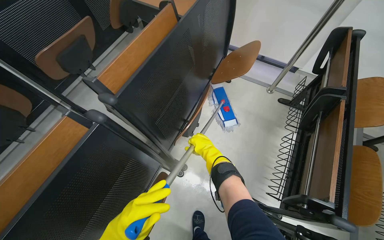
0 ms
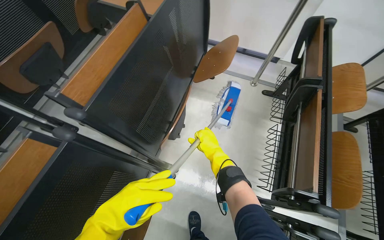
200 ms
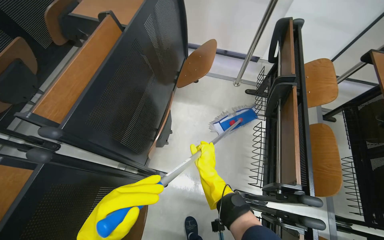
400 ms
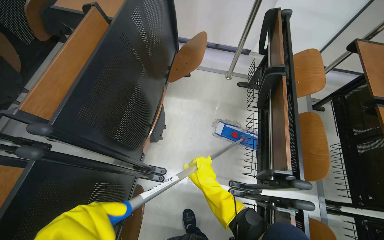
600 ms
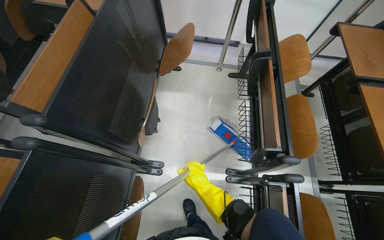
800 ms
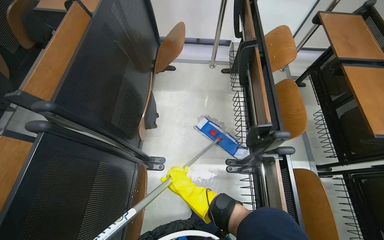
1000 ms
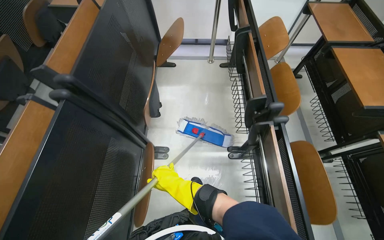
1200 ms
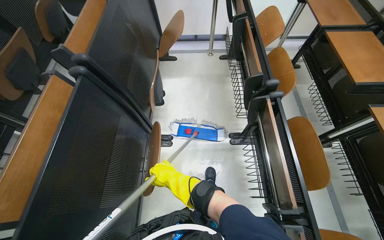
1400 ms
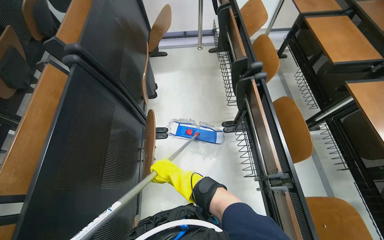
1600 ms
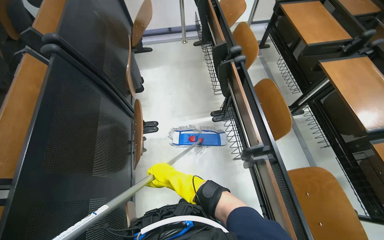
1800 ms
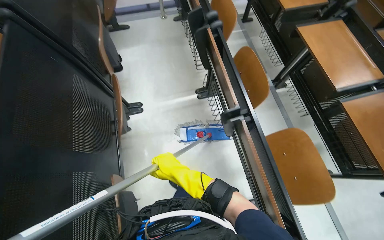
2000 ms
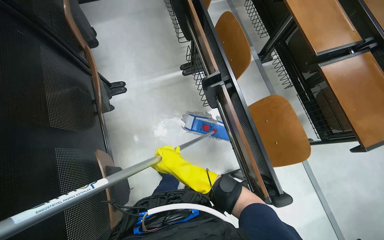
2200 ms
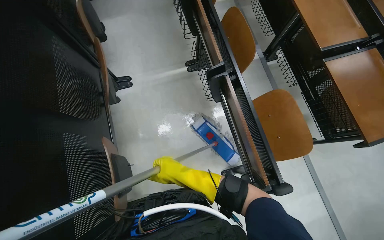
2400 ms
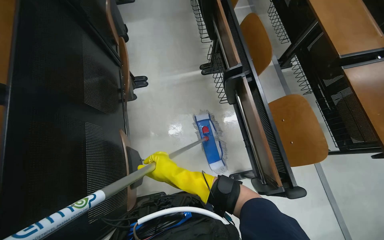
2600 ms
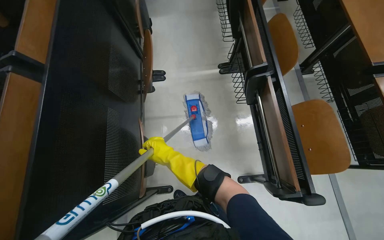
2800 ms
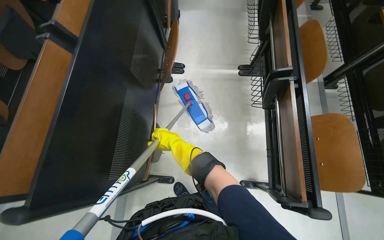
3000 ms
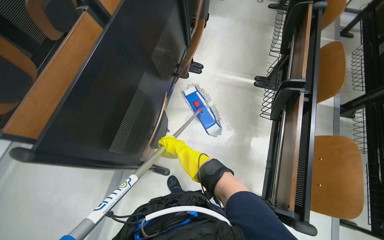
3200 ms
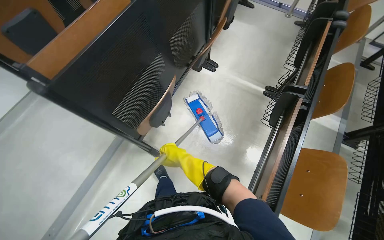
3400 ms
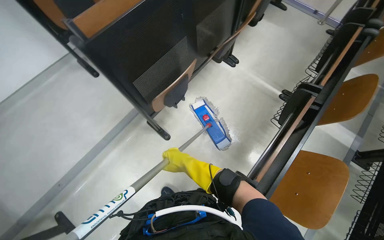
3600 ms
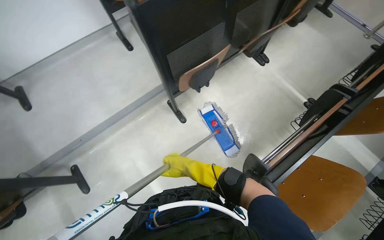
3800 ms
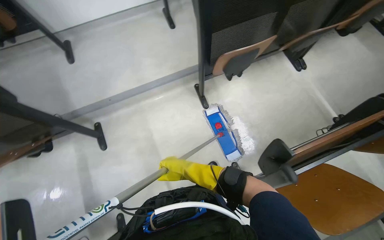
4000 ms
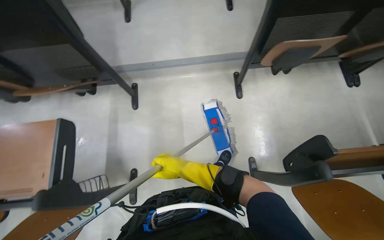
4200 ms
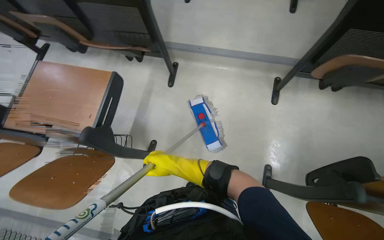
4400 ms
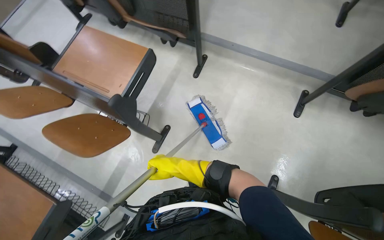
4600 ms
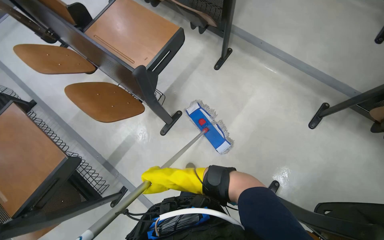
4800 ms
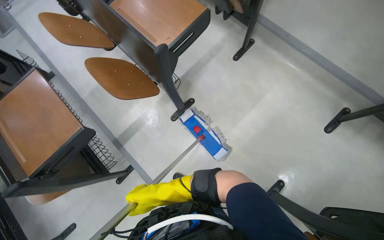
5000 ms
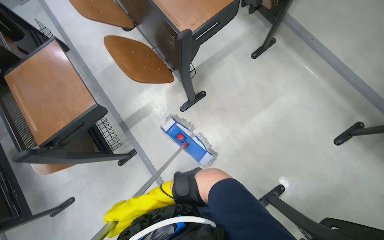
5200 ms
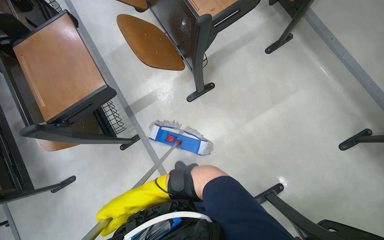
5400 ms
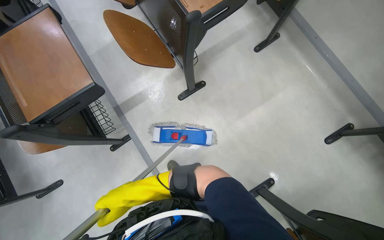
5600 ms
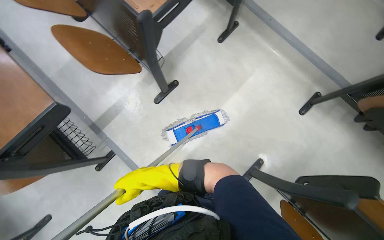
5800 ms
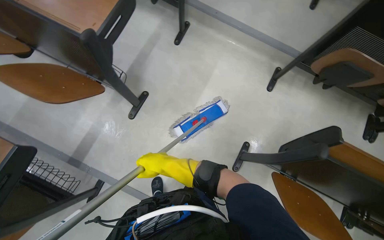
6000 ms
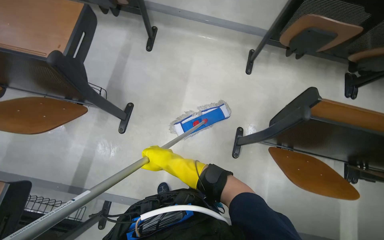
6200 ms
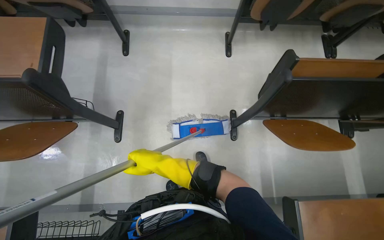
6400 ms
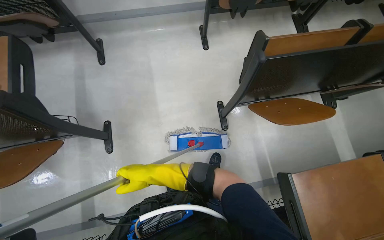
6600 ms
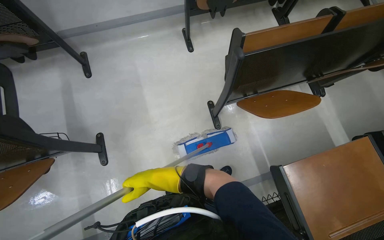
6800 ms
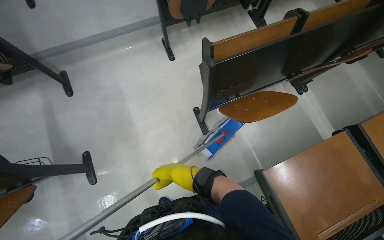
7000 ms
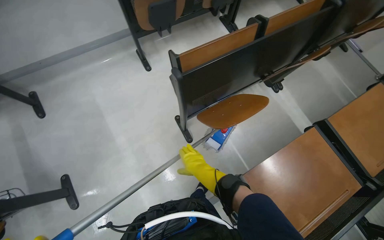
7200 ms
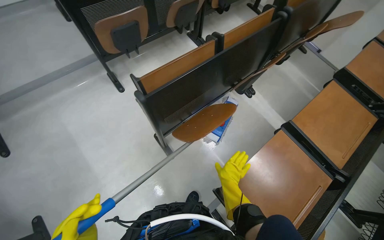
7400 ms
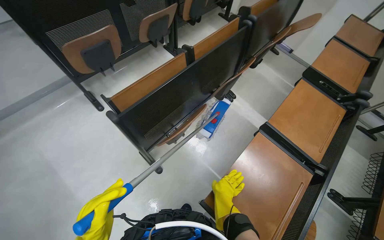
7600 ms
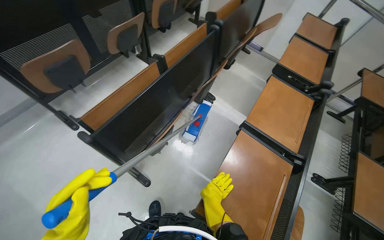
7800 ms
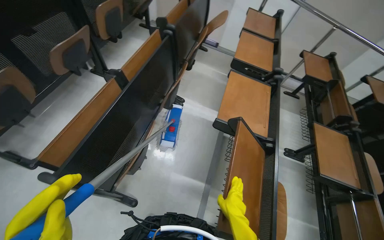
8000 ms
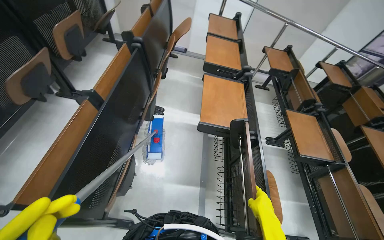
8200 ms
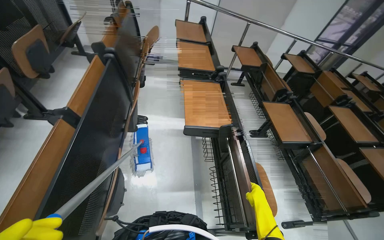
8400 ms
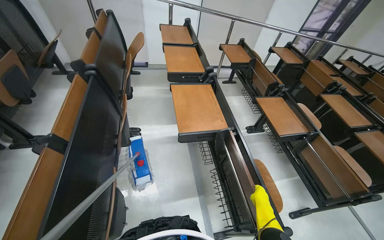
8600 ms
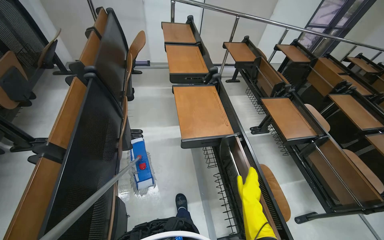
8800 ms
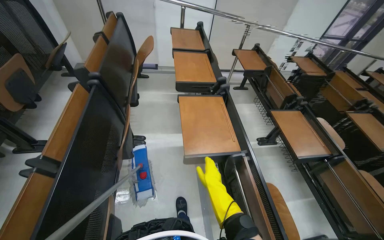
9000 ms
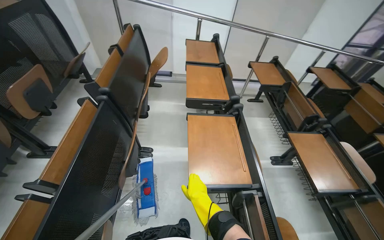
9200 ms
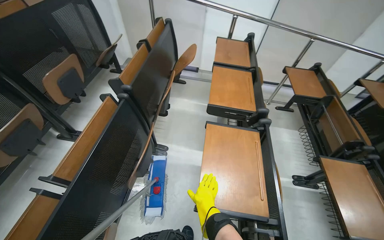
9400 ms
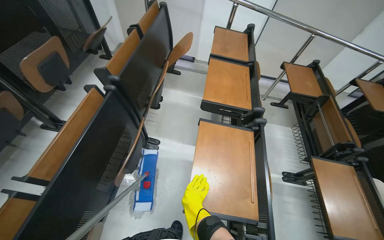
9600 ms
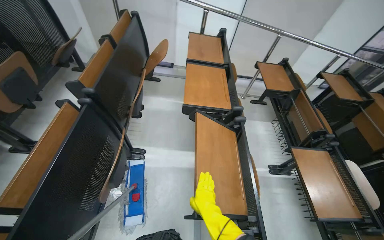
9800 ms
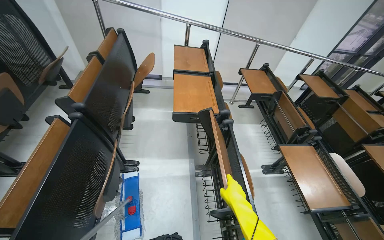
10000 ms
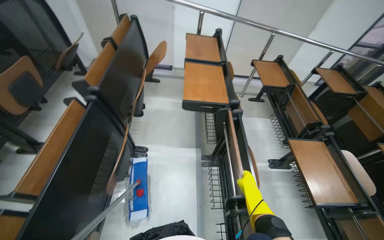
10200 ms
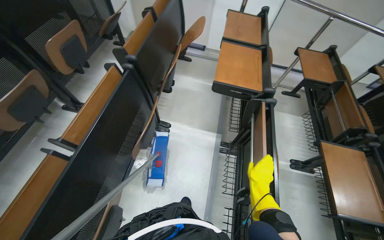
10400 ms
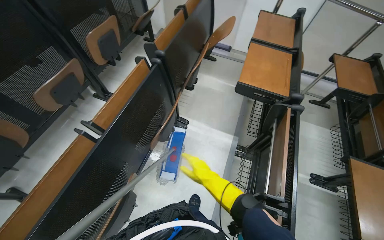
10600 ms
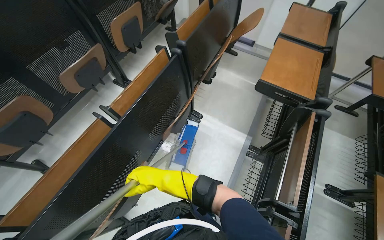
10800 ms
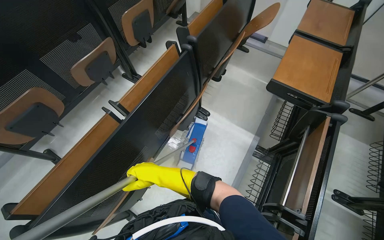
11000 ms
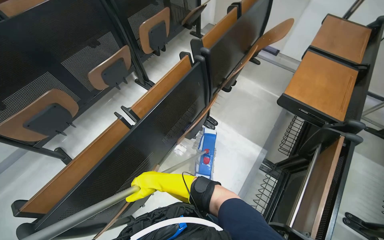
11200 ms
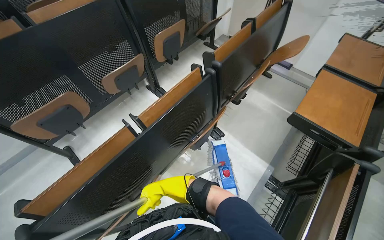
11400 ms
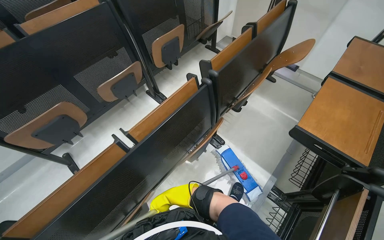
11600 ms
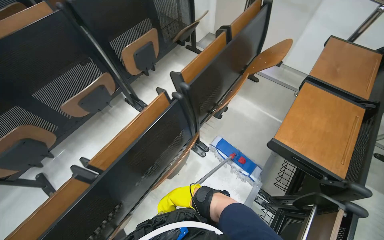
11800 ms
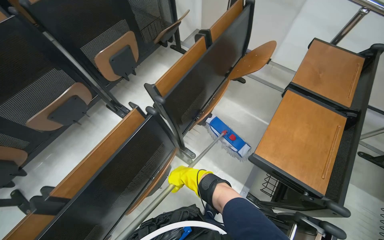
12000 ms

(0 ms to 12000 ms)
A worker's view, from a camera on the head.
Job: mopping floor.
The whole recording: Mopping lecture hall floor. The worker washes the mop, then mops the floor of the lecture hall, moving between rows of desks.
0 ms - 1600 ms: The head travels some 50 cm. The wearer's head swings approximately 30 degrees to the right.
1600 ms - 3000 ms: The wearer moves some 40 cm.
3000 ms - 4400 ms: The camera travels some 50 cm. The wearer's head swings about 90 degrees to the left.
6000 ms - 7600 ms: The head travels about 60 cm. The head turns to the right by some 75 degrees.
7600 ms - 9000 ms: The wearer looks approximately 50 degrees further to the right.
9000 ms - 10400 ms: The wearer looks roughly 20 degrees further to the left. The right hand travels to the right by about 15 cm.
10400 ms - 12000 ms: The wearer moves some 50 cm. The wearer's head swings some 25 degrees to the left.

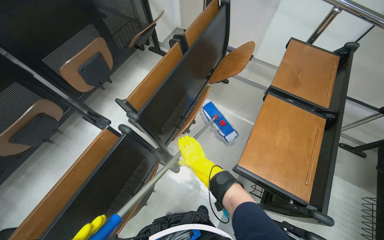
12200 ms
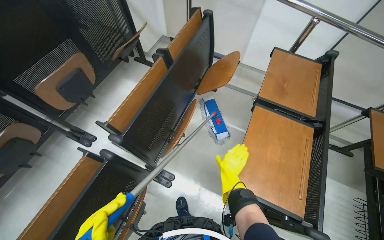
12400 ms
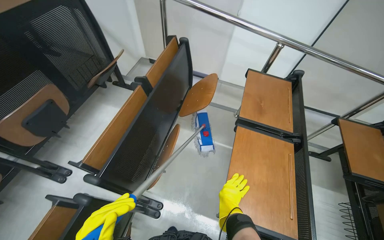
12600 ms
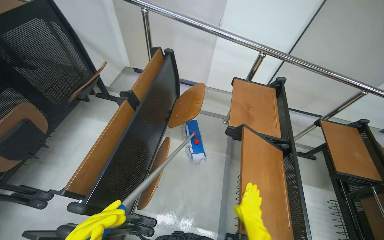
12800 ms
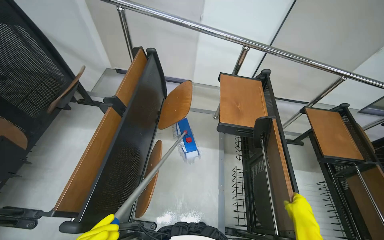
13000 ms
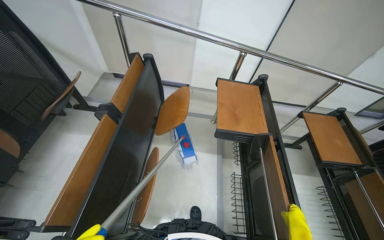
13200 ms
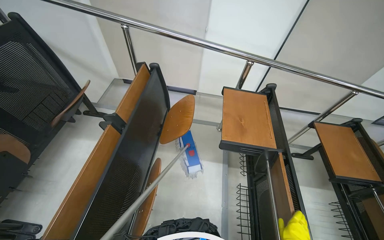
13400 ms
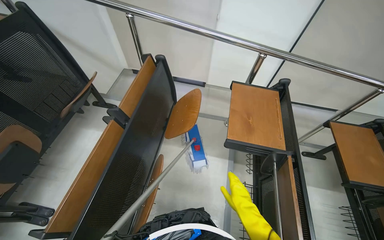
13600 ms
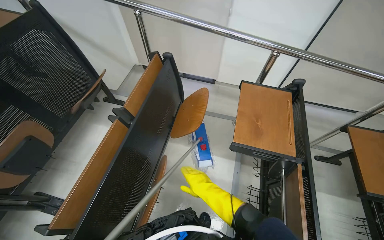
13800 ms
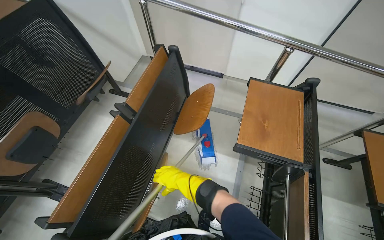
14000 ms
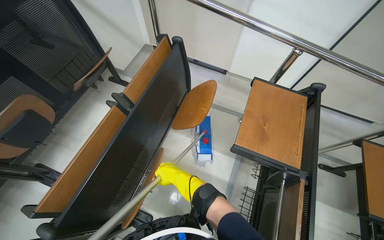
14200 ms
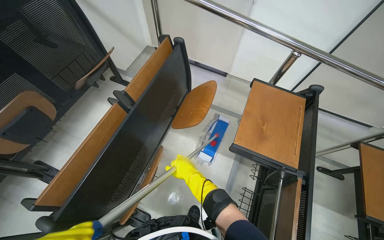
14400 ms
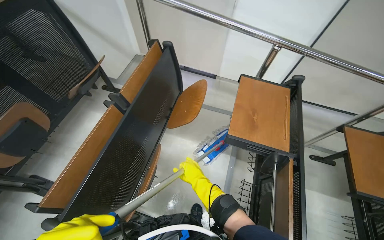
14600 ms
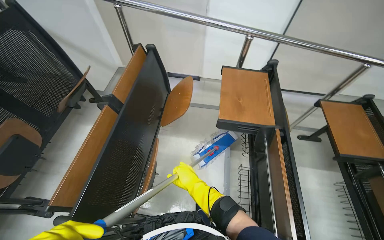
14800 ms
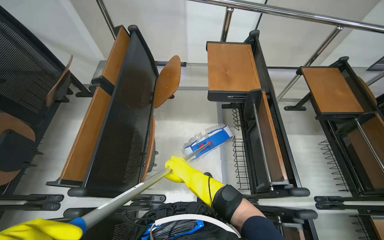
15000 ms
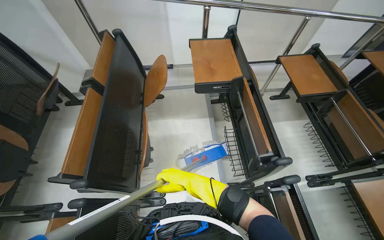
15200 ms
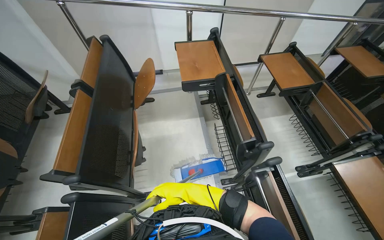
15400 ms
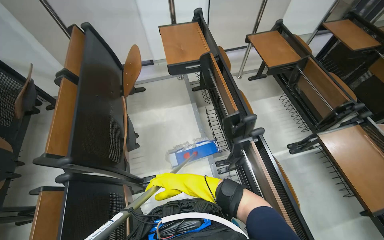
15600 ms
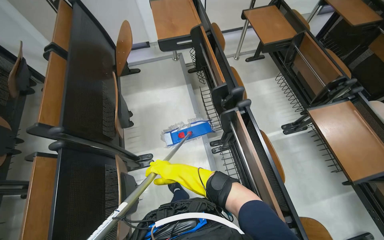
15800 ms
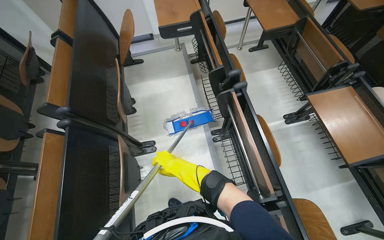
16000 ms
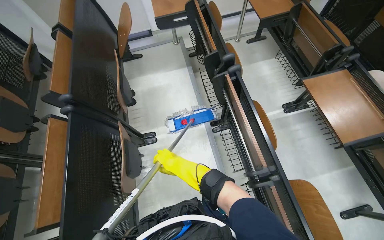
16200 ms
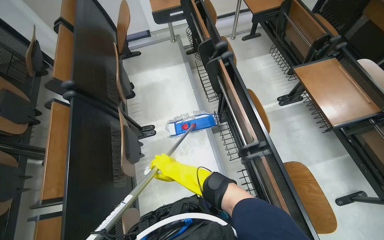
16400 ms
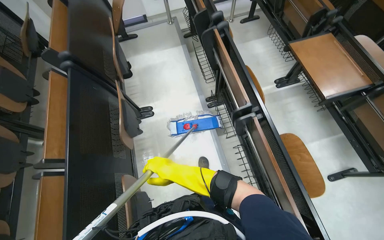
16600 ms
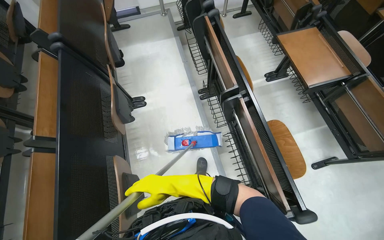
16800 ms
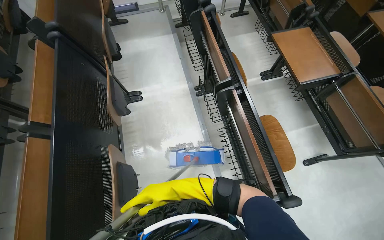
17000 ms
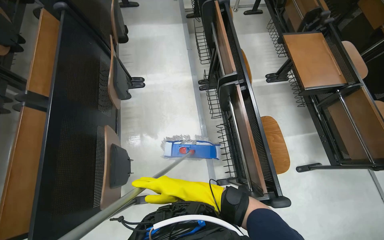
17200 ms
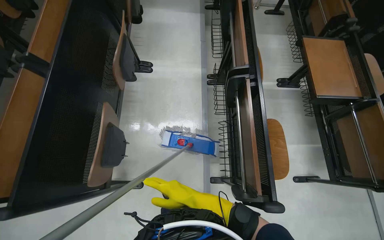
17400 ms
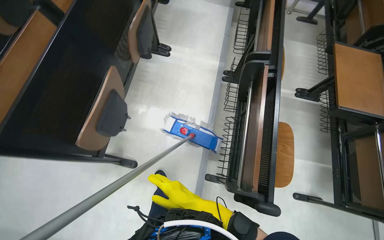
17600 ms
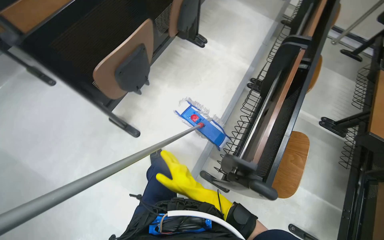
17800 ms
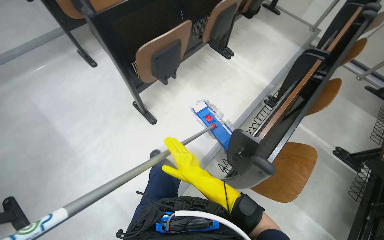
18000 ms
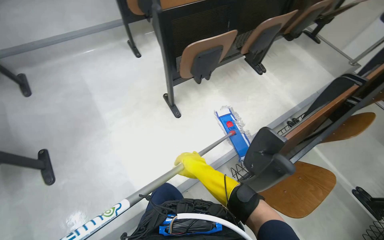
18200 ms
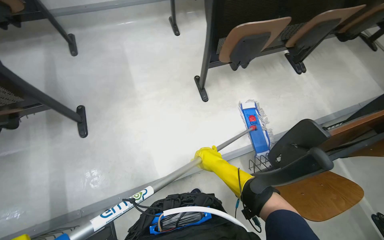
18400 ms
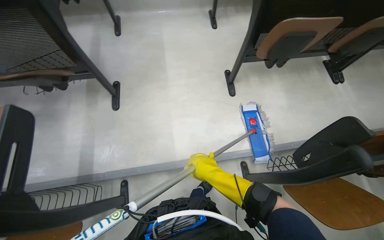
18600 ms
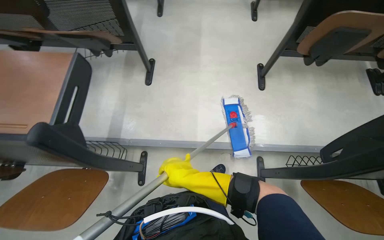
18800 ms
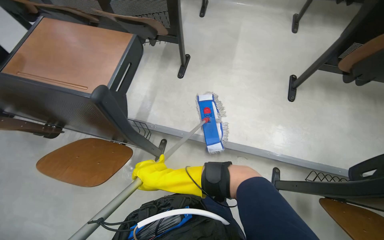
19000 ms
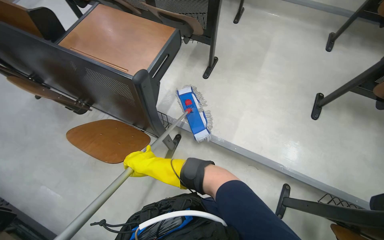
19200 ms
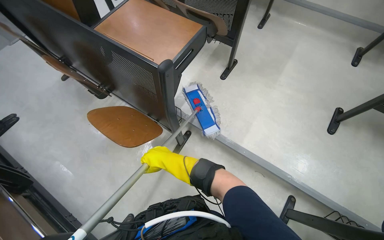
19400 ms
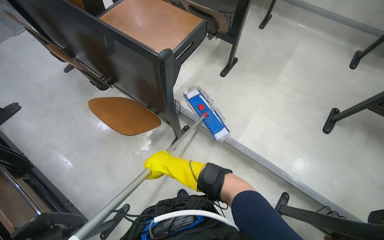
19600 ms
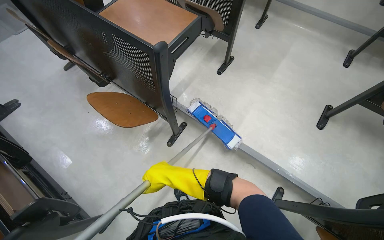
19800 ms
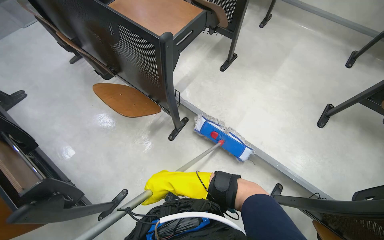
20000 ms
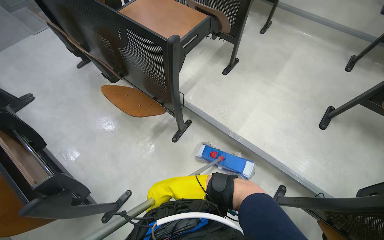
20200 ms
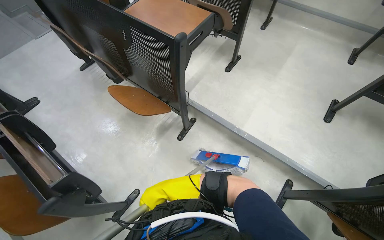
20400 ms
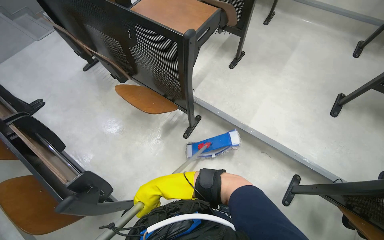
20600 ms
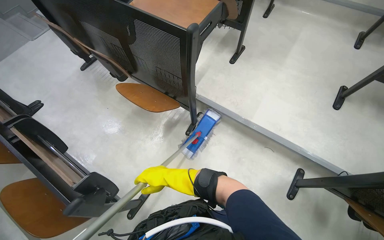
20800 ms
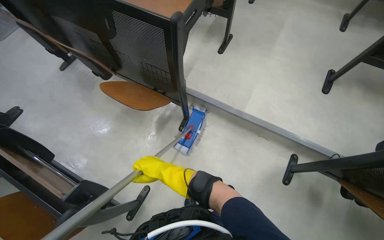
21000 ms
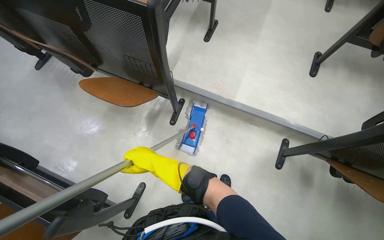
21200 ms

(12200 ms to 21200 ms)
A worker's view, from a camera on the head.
Job: mopping floor.
The whole recording: Mopping lecture hall floor. The worker washes the mop, then mops the floor of the lecture hall, moving between rows of desks.
15200 ms - 16600 ms: The camera travels some 70 cm.
16600 ms - 18200 ms: The head travels some 50 cm. The wearer looks about 70 degrees further to the left.
18200 ms - 19800 ms: The wearer looks some 70 degrees further to the left.
19800 ms - 21200 ms: The right hand travels to the left by about 20 cm, and travels farther from the camera and back again, approximately 5 cm each way.
